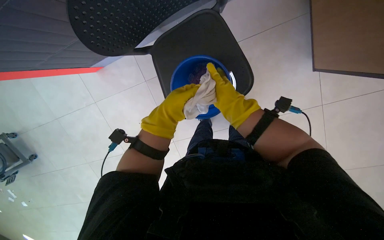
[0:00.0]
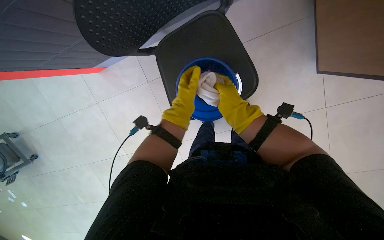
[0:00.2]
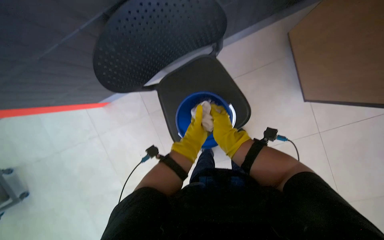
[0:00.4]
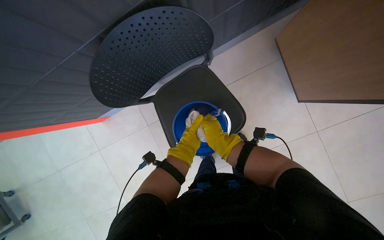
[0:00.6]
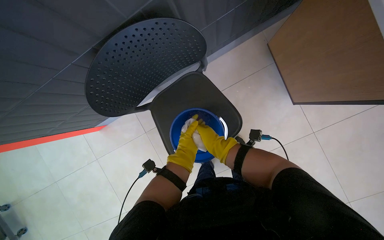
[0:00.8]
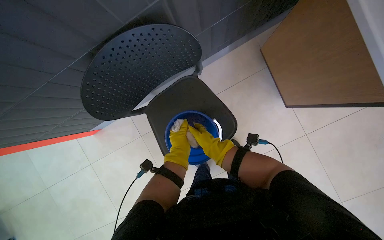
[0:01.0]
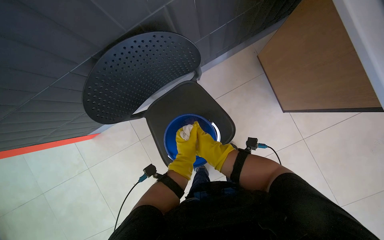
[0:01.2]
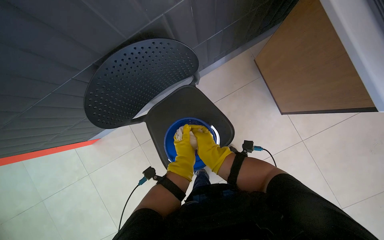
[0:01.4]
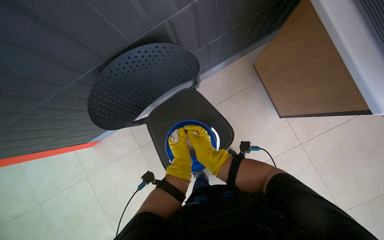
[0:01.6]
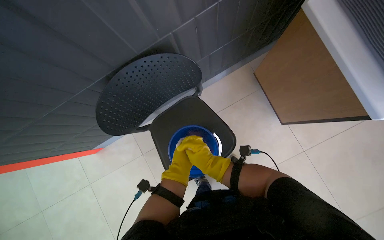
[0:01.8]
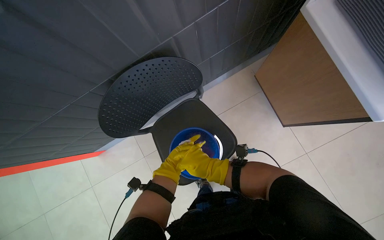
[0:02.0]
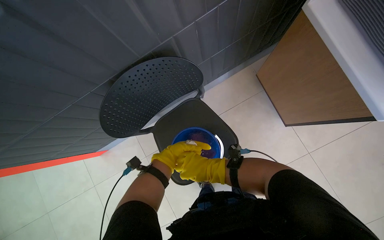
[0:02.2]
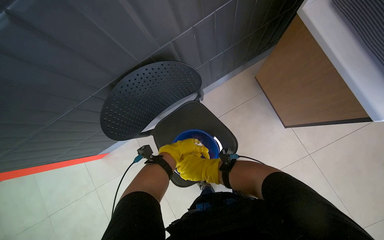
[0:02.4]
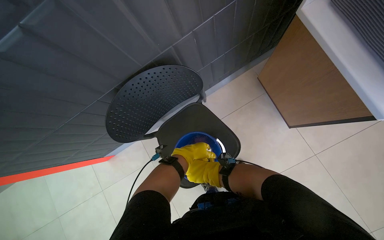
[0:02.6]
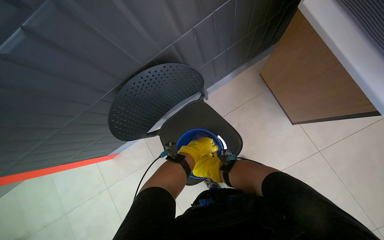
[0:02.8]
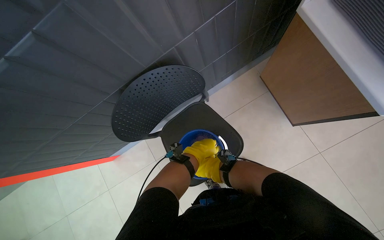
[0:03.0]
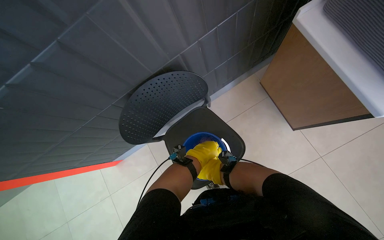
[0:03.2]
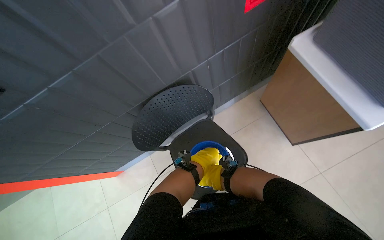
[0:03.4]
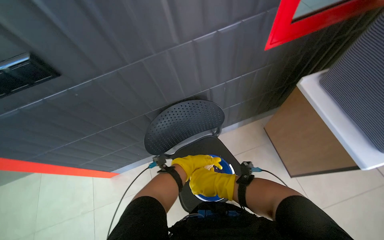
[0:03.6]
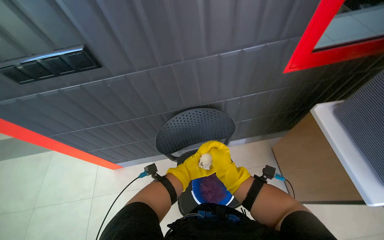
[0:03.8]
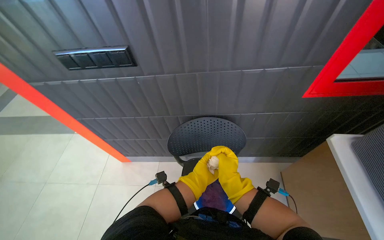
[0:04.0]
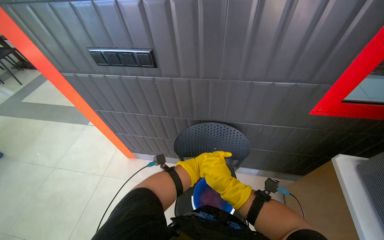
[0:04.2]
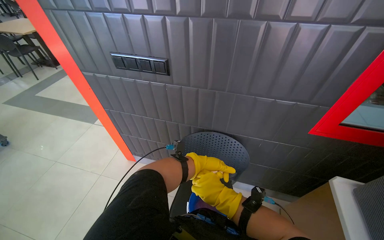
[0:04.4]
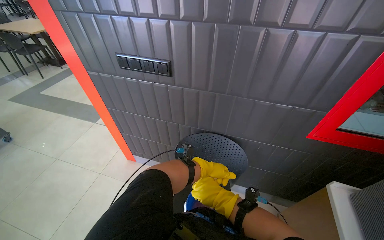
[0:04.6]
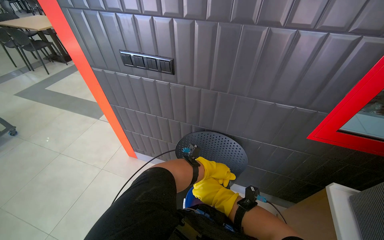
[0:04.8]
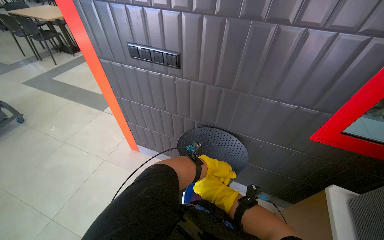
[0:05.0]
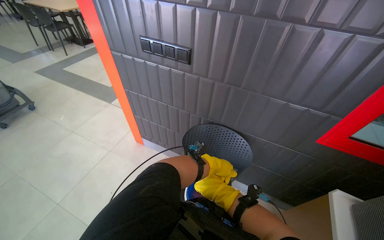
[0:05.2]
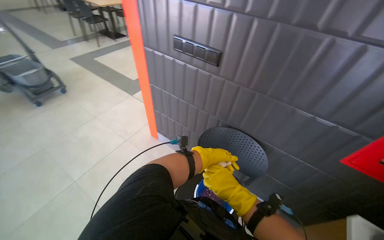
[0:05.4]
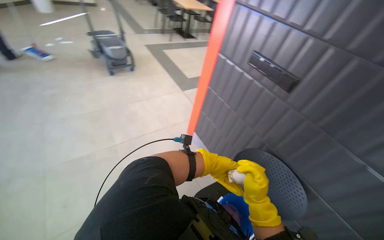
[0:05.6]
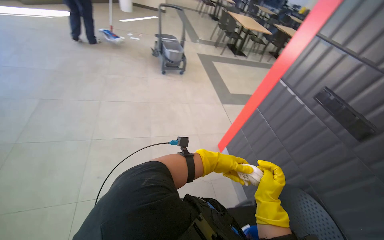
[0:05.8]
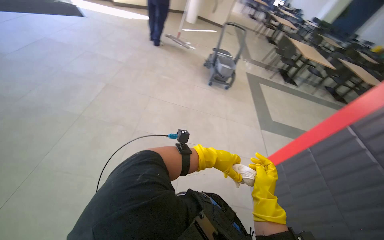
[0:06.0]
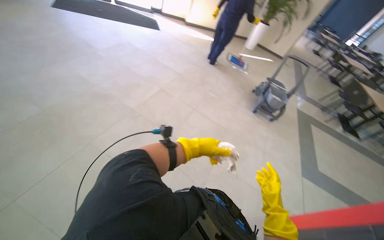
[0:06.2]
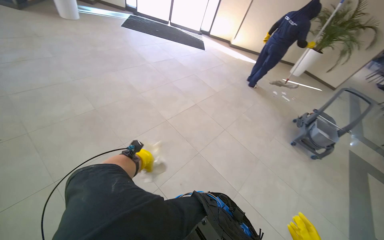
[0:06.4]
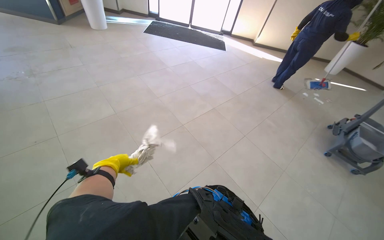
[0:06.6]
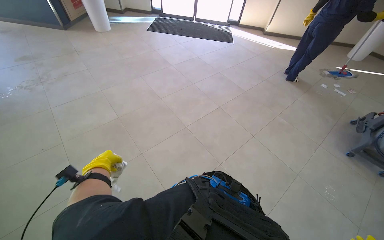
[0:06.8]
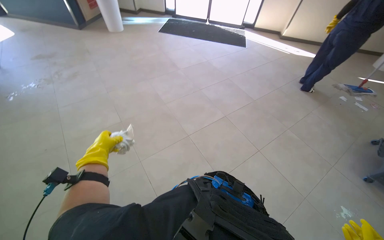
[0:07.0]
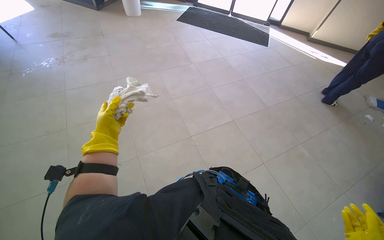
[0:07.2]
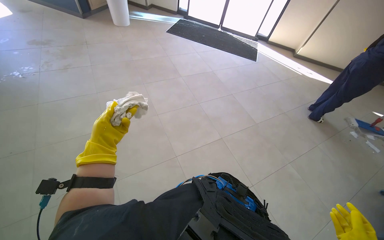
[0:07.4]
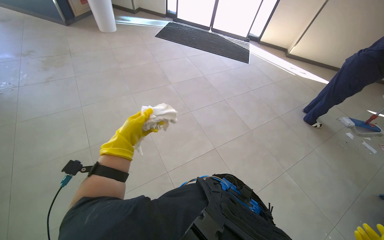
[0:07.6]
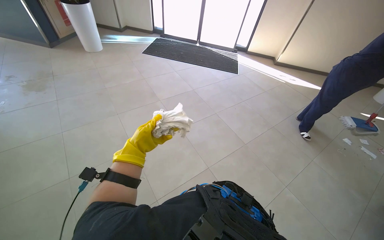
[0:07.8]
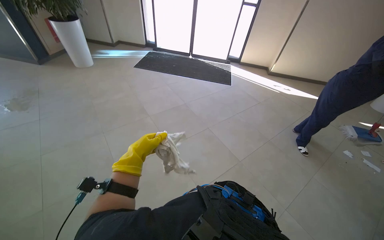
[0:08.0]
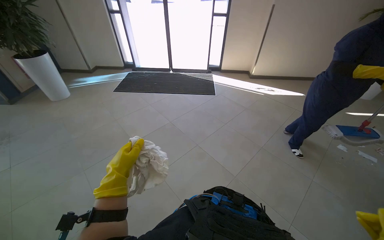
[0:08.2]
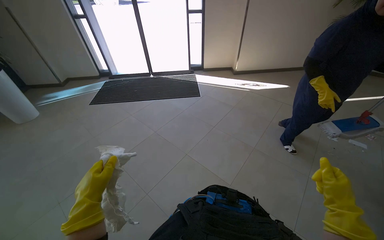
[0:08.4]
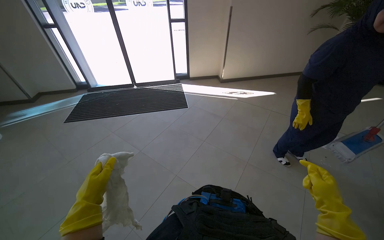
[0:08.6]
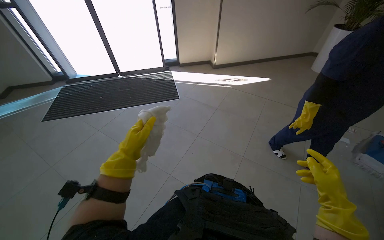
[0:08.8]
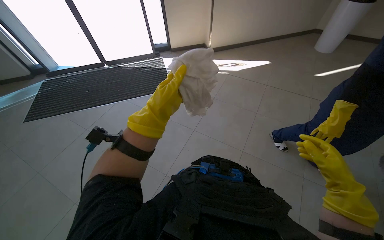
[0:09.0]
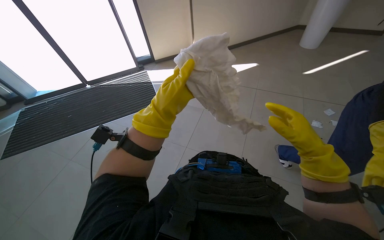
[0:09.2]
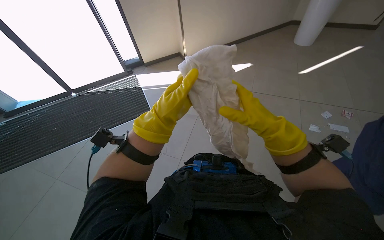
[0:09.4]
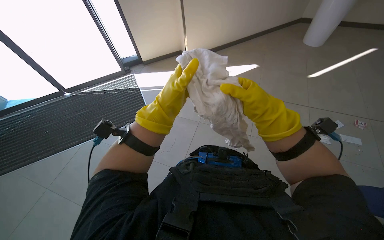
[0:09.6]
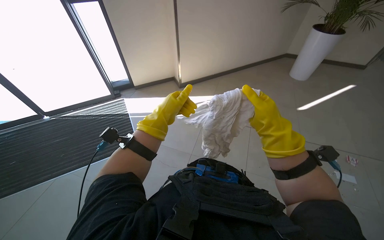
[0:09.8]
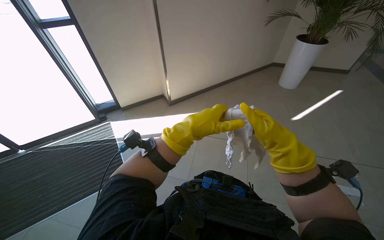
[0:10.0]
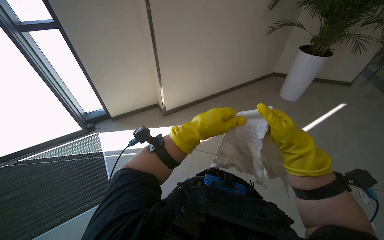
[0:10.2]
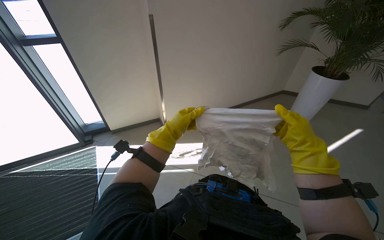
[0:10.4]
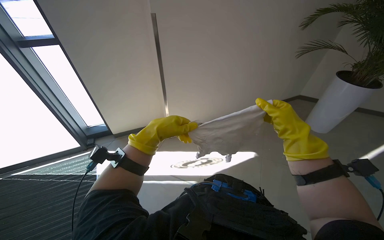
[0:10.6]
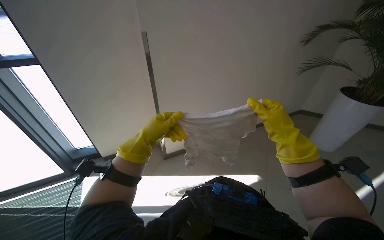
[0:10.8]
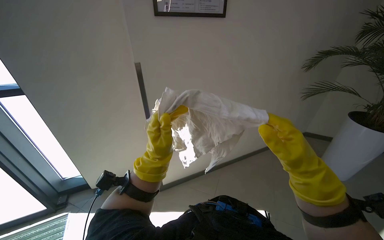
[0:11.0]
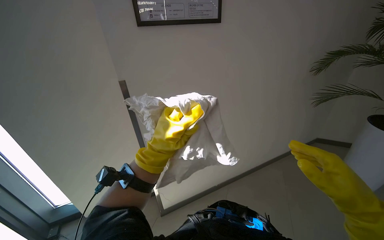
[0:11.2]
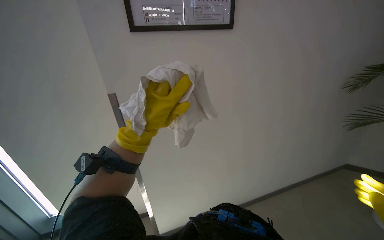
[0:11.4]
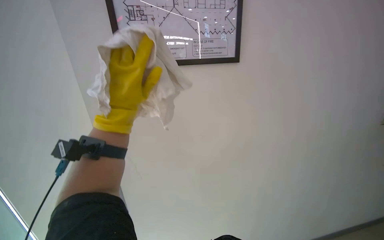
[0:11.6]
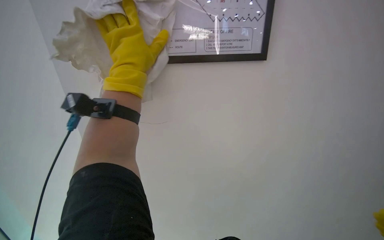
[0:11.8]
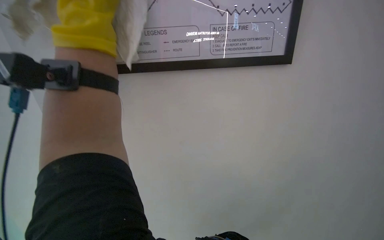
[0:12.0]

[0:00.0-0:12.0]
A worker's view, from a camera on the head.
Job: wiping surfaces.
The whole recording: Cleaning various surfaces. The worker prepares a cloth and cleans multiple surfaces including a picture, plant, wall, window, table, and chair.
0:00.0 to 0:01.6: The wearer looks about 25 degrees further upward.
0:01.6 to 0:03.0: The left hand travels farther from the camera and back again, roughly 10 cm each way. Meanwhile the right hand shifts some 20 cm farther from the camera and down the picture.
0:03.0 to 0:04.4: The wearer's head swings approximately 45 degrees to the left. The camera pitches upward, by approximately 30 degrees.
0:04.4 to 0:06.0: The head travels roughly 50 cm. The wearer's head swings about 80 degrees to the left.
0:06.0 to 0:07.6: The camera travels about 1 m. The head rotates some 55 degrees to the left.
0:07.6 to 0:09.0: The camera travels roughly 1 m. The head turns to the right by about 35 degrees.
0:09.0 to 0:10.4: The right hand travels up the picture by about 10 cm; the left hand heads farther from the camera, covering about 25 cm.

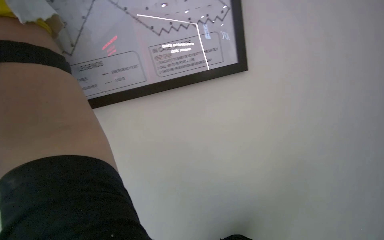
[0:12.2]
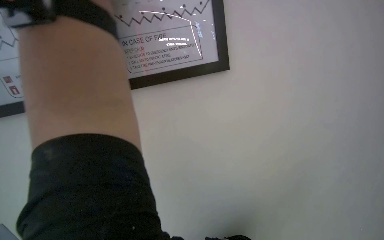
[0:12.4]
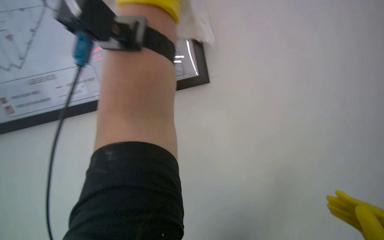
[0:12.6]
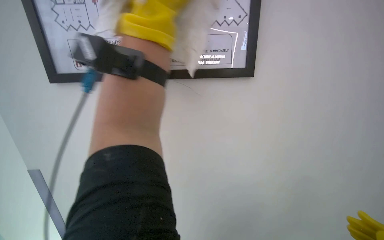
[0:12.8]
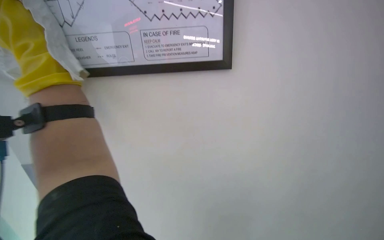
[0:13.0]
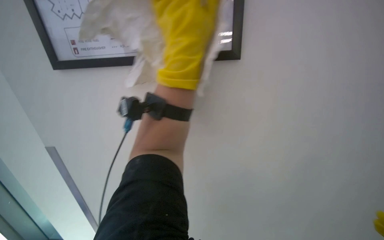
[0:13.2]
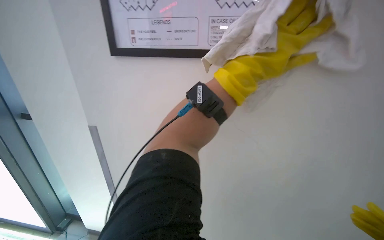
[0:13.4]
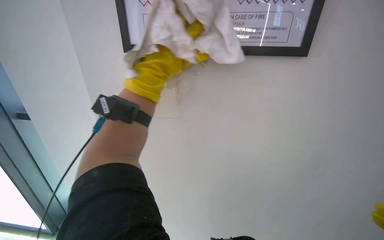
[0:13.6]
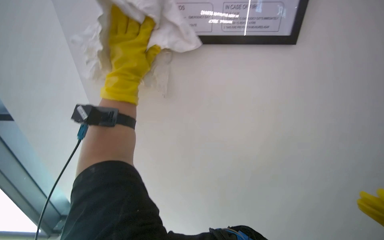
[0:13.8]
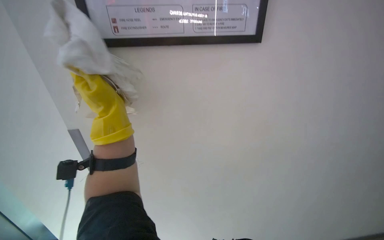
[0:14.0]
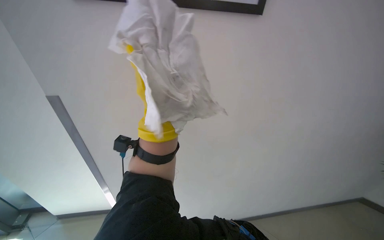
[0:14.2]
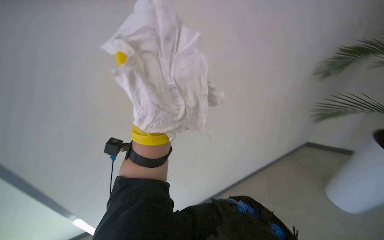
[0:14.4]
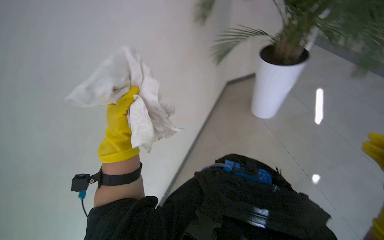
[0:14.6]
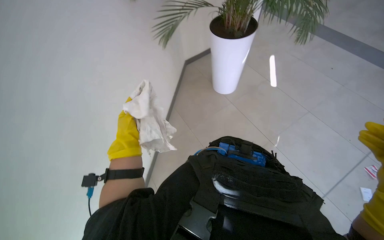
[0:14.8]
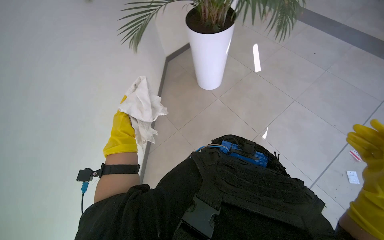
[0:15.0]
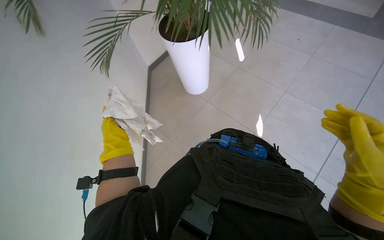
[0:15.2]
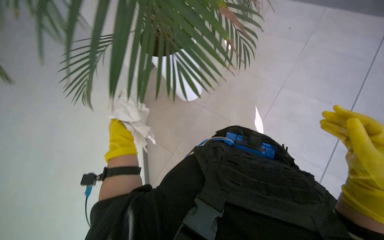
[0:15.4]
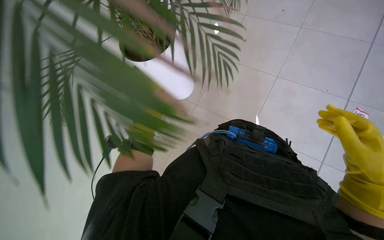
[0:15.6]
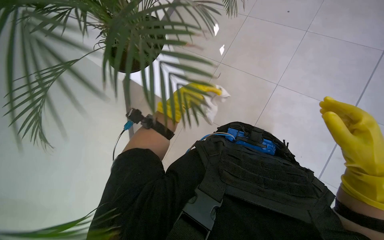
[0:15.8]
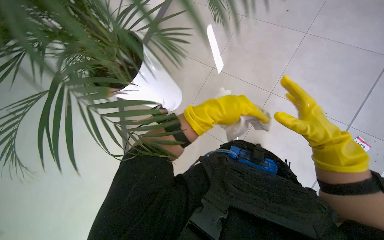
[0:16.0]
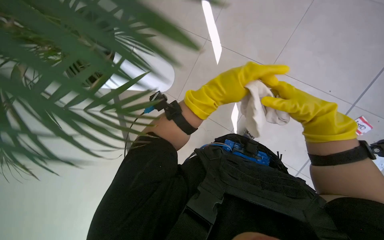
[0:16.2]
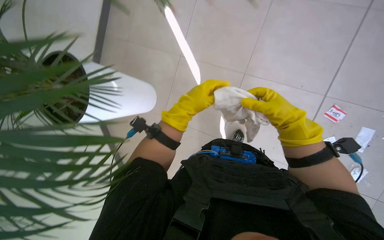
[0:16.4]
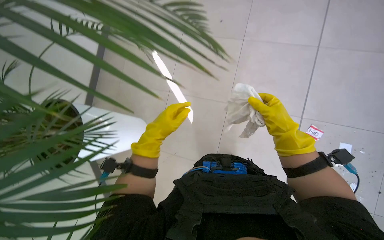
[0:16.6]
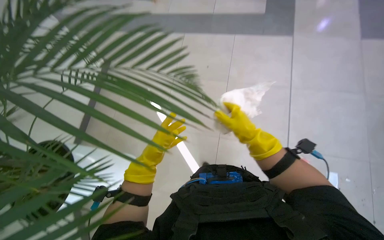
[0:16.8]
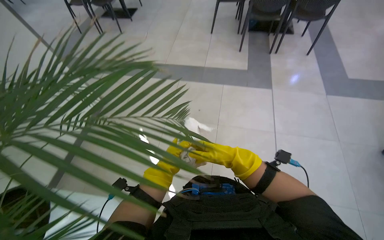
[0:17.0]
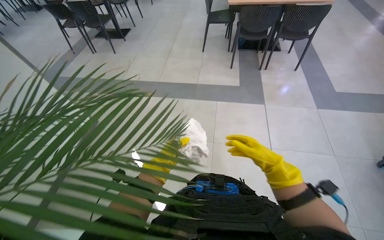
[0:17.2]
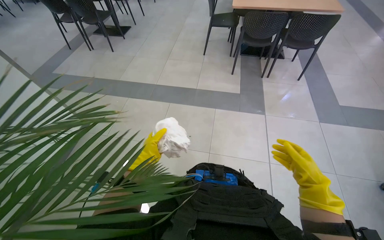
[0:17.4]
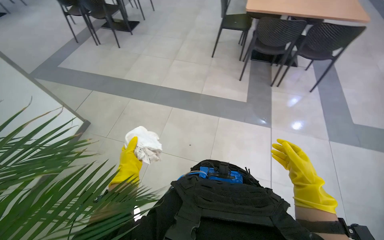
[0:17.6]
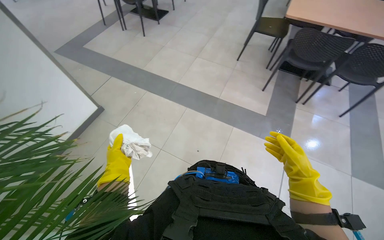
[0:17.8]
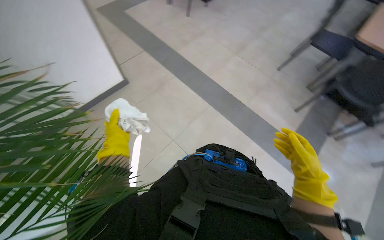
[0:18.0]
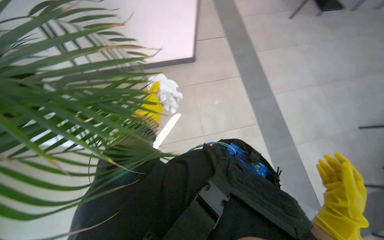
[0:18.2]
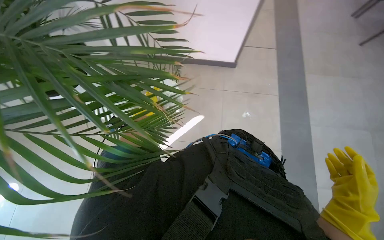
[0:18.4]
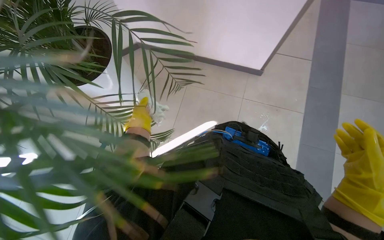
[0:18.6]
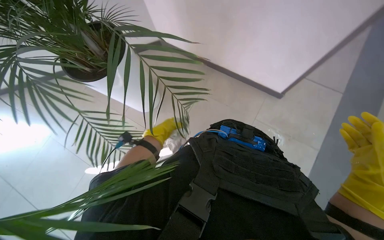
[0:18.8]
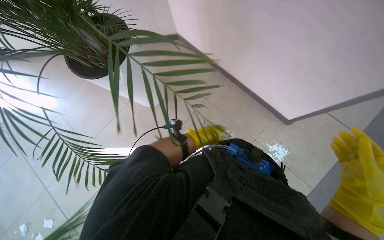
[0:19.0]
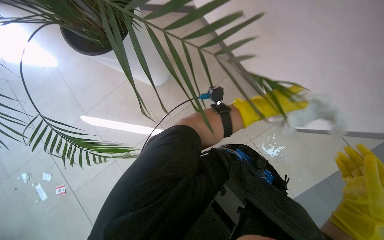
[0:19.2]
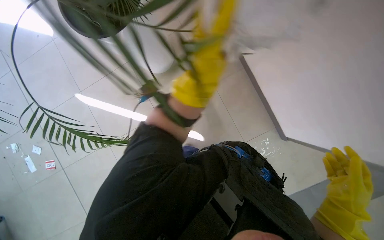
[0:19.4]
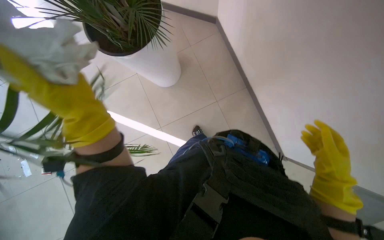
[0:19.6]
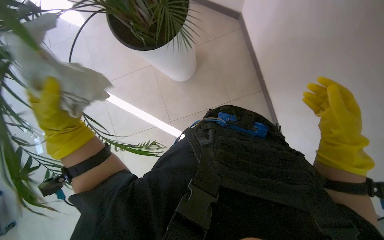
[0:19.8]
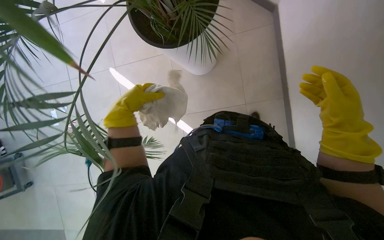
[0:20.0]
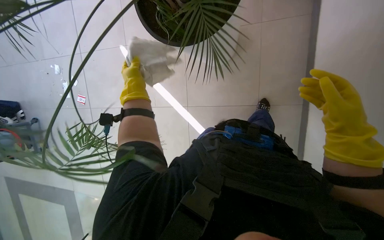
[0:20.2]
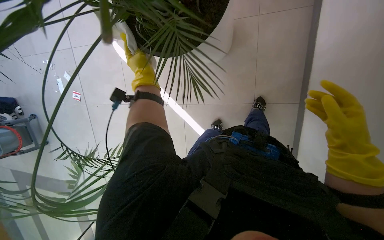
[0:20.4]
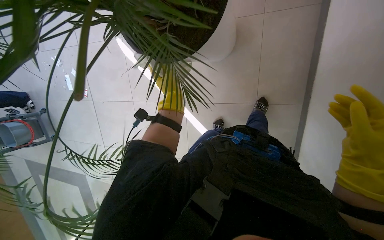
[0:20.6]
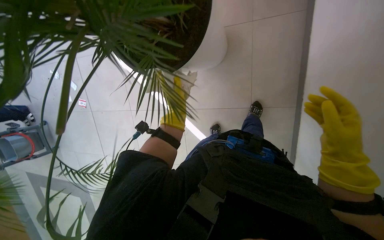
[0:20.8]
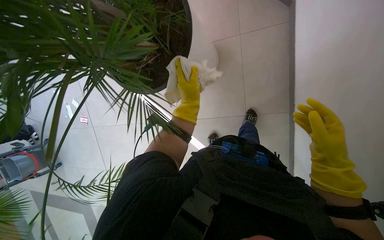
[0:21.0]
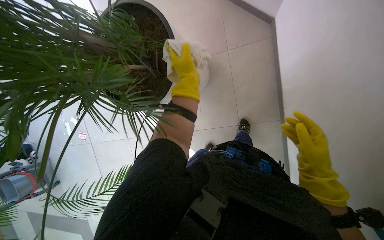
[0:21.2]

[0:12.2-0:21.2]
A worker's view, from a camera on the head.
Job: wiping surfaces.
The whole recording: Cleaning various surfaces. The worker prepares a cloth and cleans multiple surfaces including a picture, plant, wall, window, table, and chair.
0:15.2 to 0:16.6: The view tilts about 20 degrees upward.
0:16.6 to 0:18.2: The camera is carried approximately 50 cm.
0:18.2 to 0:19.8: The wearer looks approximately 15 degrees further upward. The right hand travels up the picture by about 10 cm.
0:19.8 to 0:21.2: The wearer looks roughly 15 degrees further upward.
